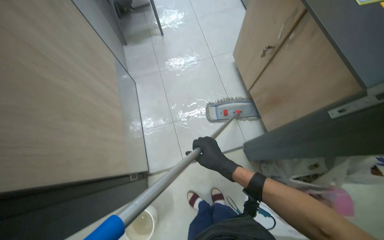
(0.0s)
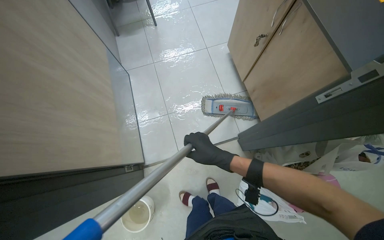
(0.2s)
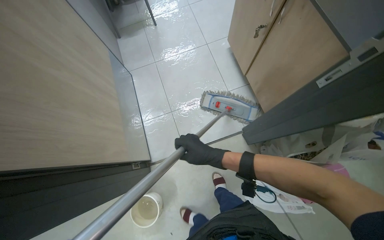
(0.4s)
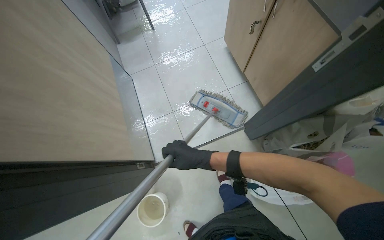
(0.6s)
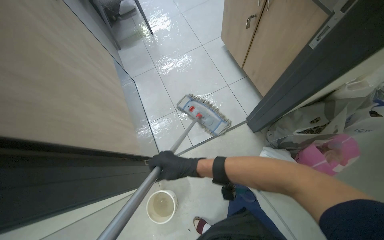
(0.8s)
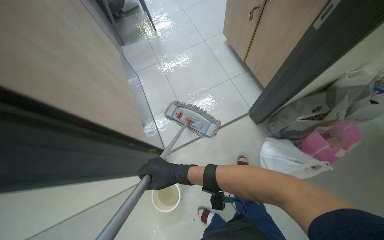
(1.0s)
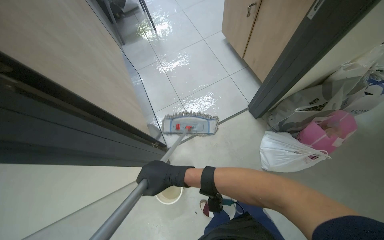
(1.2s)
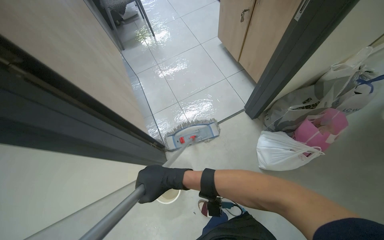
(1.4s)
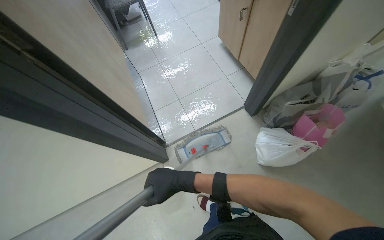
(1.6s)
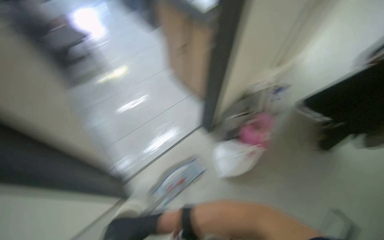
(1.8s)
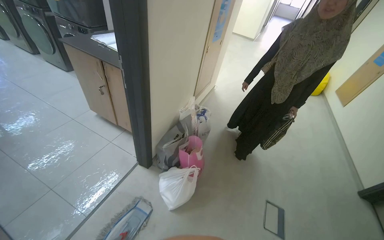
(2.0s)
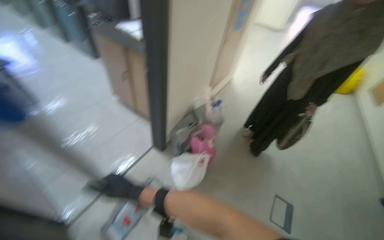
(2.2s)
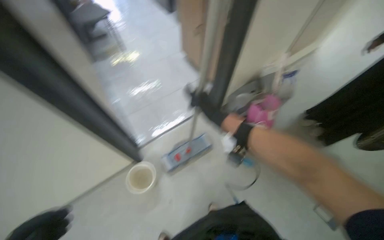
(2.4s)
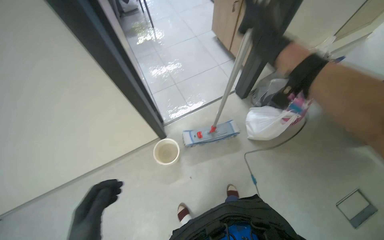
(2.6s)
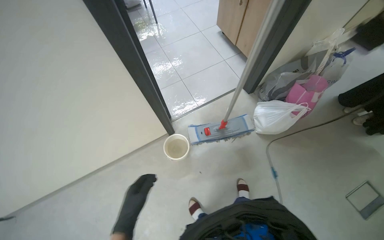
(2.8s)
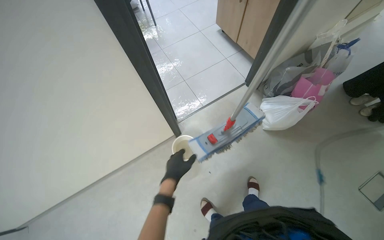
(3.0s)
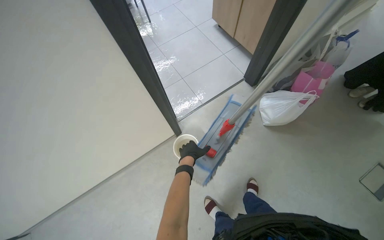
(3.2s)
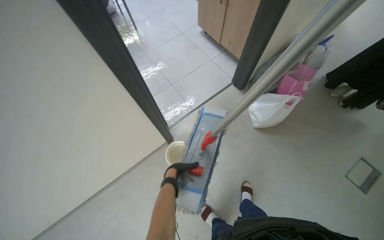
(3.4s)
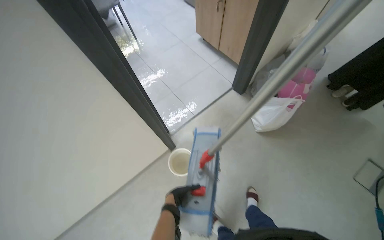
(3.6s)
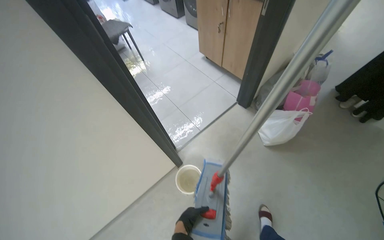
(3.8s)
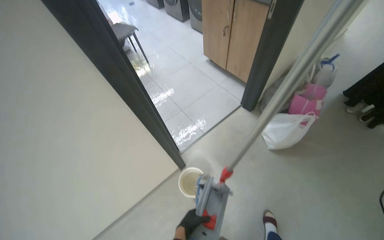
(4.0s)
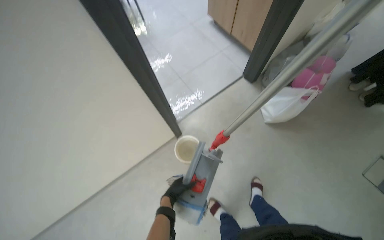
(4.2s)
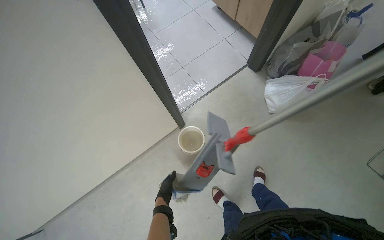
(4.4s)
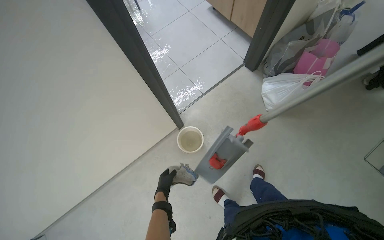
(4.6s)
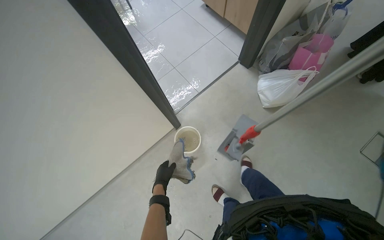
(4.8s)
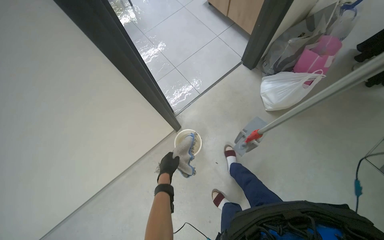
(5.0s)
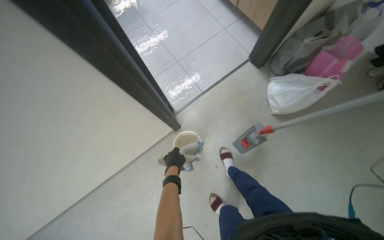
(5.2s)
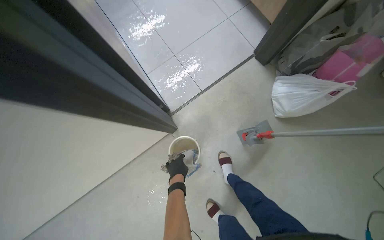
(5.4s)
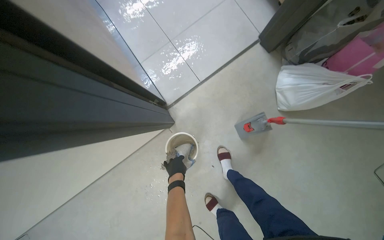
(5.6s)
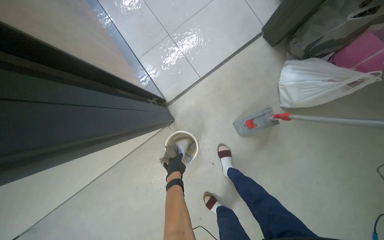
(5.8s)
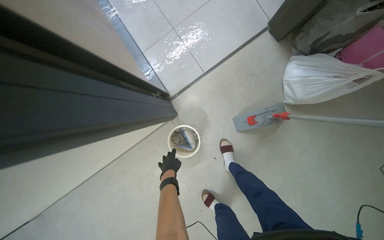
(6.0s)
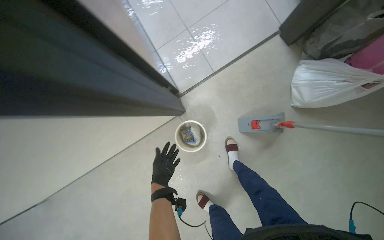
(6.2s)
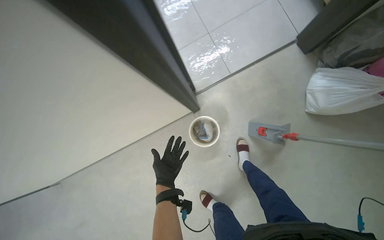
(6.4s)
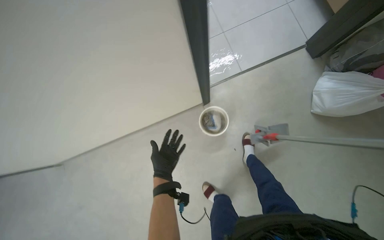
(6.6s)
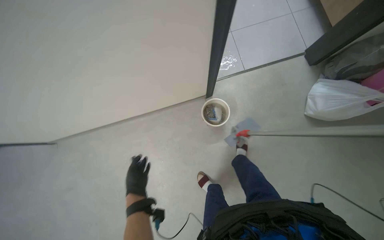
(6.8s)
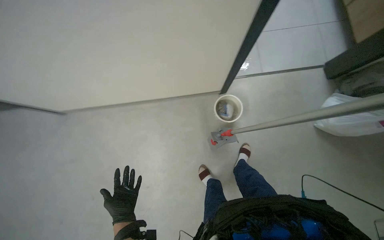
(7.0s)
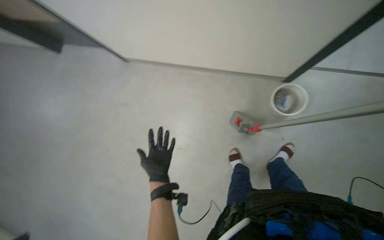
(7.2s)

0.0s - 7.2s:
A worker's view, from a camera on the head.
Job: mopping floor.
The whole recording: Mopping floor. The worker prepares the mop by wringing a cloth and attaching it, then mops the floor.
0.0s - 1.4s: The camera is carried roughly 40 cm.
1.4s - 2.8s: The camera is carried about 50 cm.
2.8s - 4.4s: The left hand moves farther from the camera, roughly 25 cm, and reaches some 15 cm up the picture, then returns.
4.4s - 5.8s: The wearer moves roughly 50 cm. The wearer looks about 20 degrees further downward.
5.8s - 7.2s: The wearer moves some 60 cm. The head rotates some 50 degrees to the left.

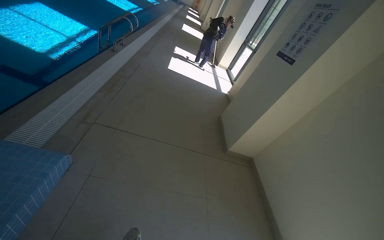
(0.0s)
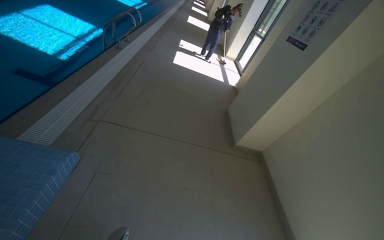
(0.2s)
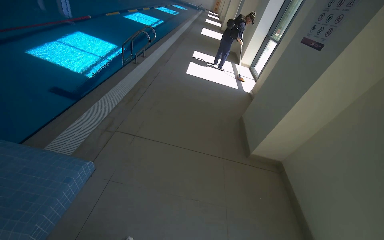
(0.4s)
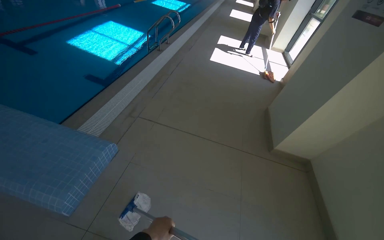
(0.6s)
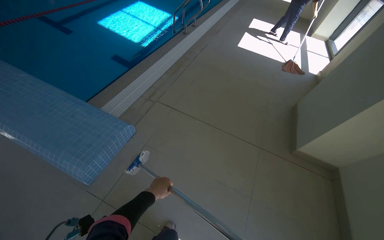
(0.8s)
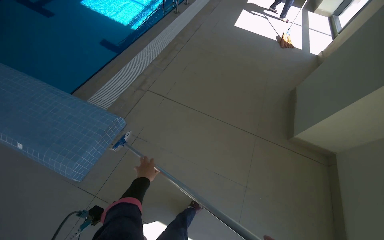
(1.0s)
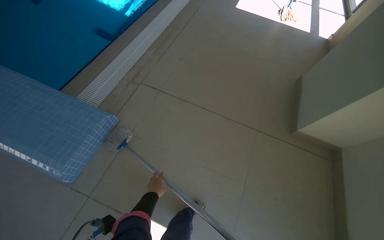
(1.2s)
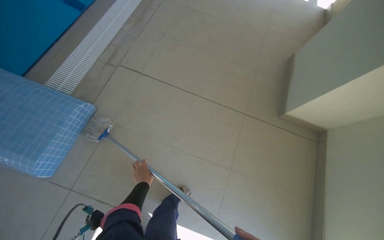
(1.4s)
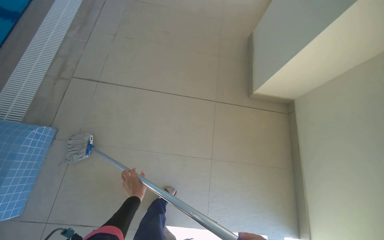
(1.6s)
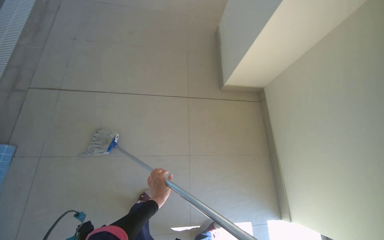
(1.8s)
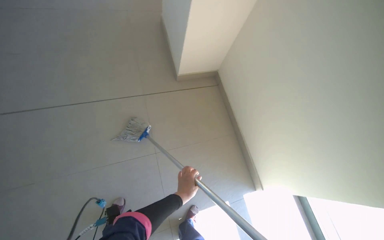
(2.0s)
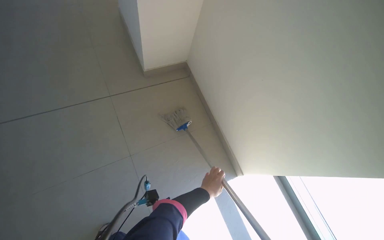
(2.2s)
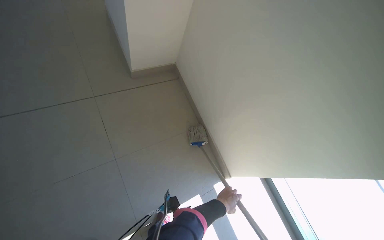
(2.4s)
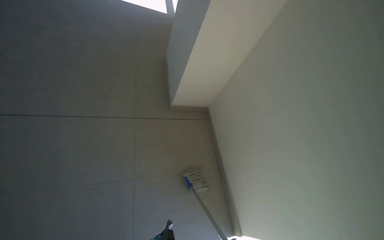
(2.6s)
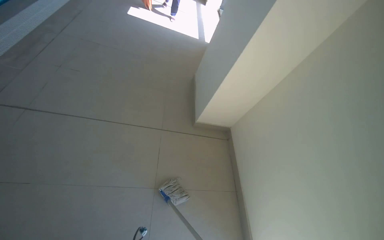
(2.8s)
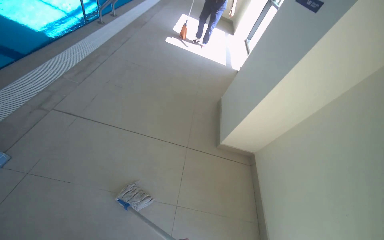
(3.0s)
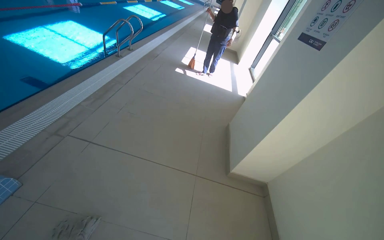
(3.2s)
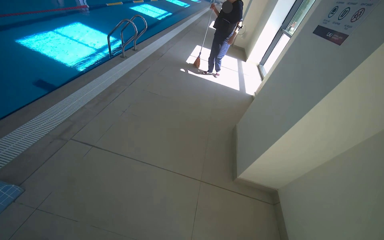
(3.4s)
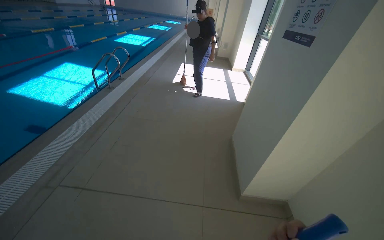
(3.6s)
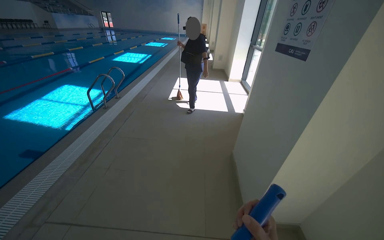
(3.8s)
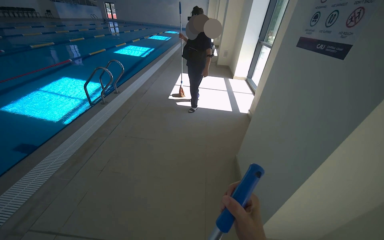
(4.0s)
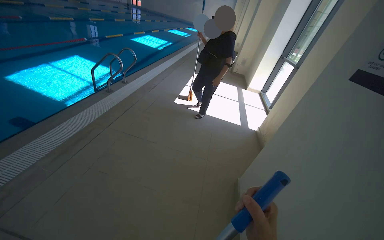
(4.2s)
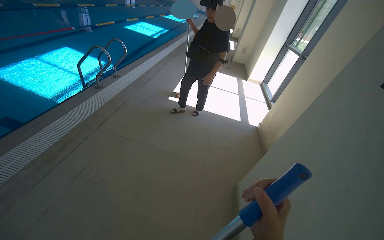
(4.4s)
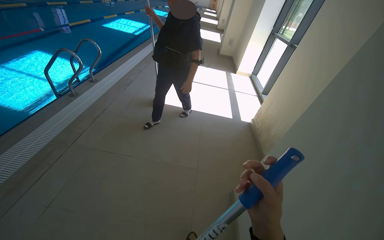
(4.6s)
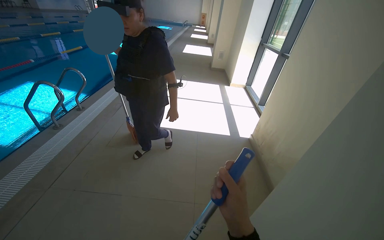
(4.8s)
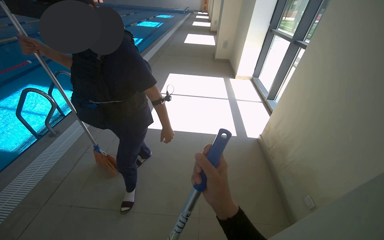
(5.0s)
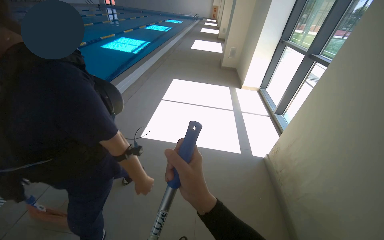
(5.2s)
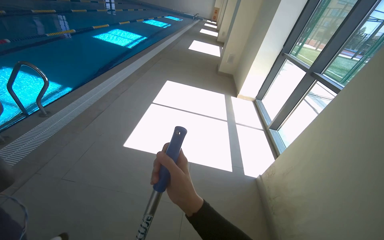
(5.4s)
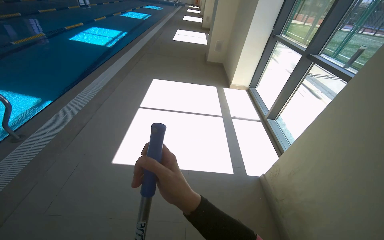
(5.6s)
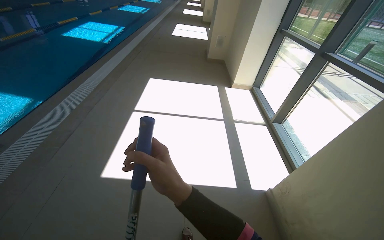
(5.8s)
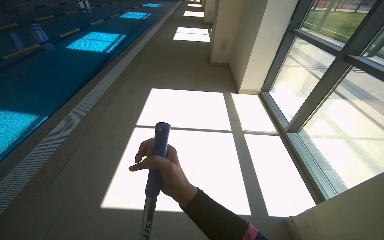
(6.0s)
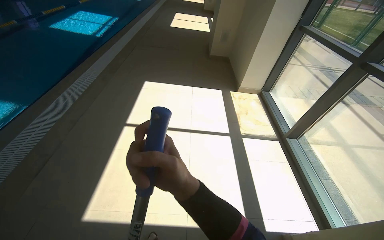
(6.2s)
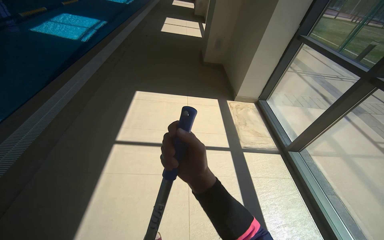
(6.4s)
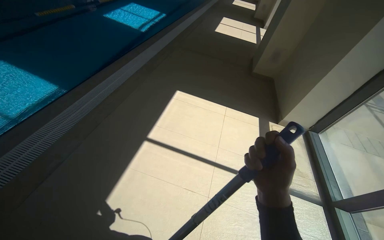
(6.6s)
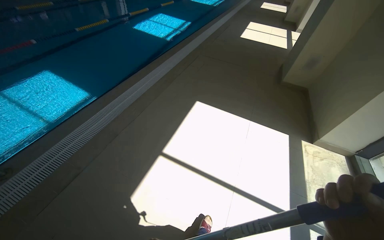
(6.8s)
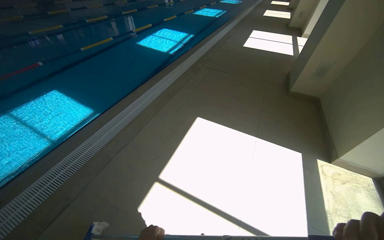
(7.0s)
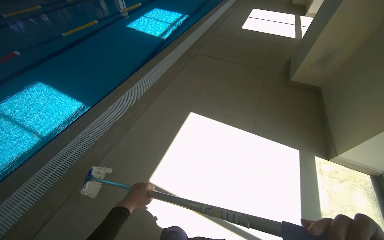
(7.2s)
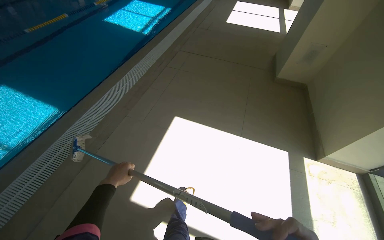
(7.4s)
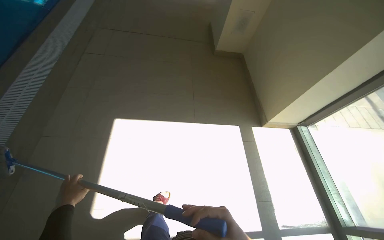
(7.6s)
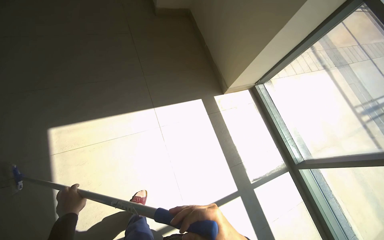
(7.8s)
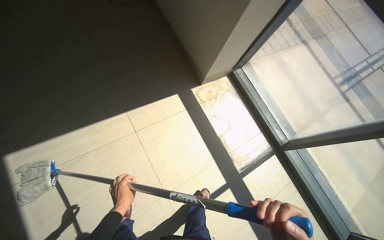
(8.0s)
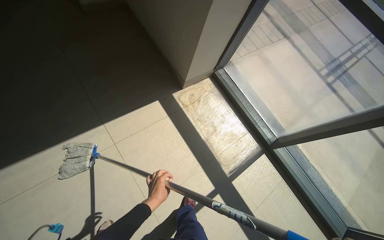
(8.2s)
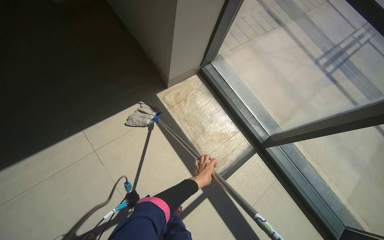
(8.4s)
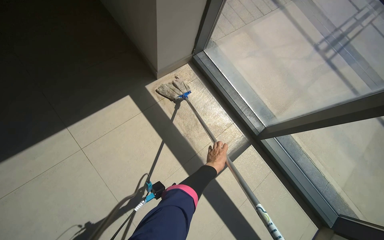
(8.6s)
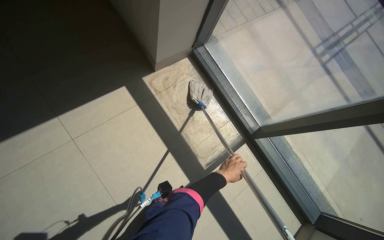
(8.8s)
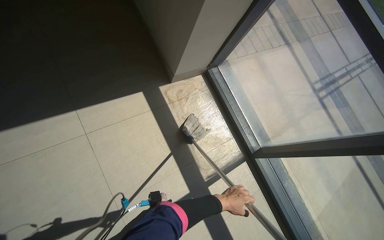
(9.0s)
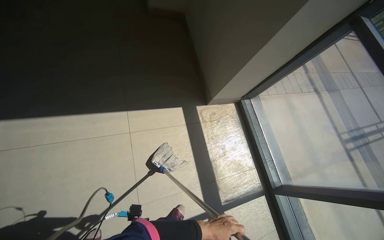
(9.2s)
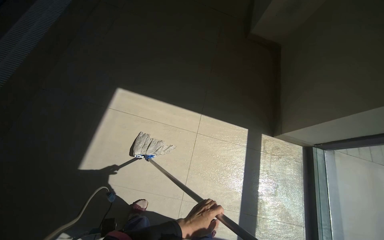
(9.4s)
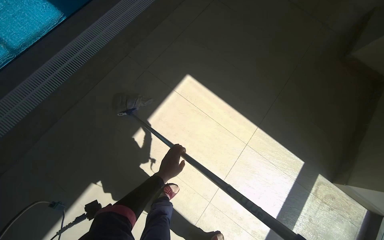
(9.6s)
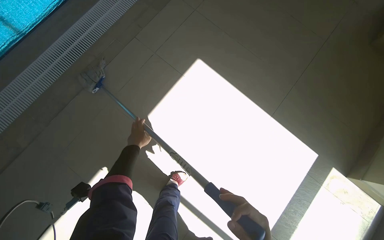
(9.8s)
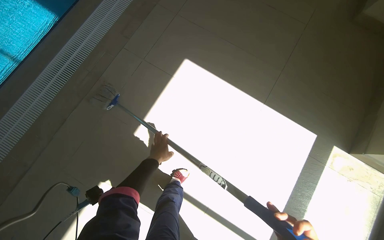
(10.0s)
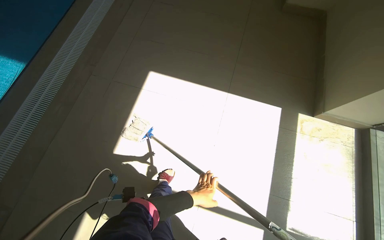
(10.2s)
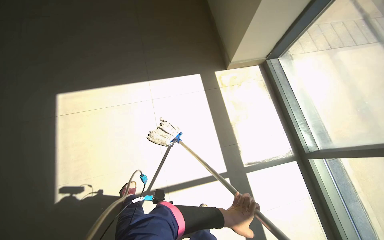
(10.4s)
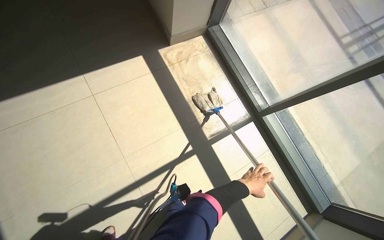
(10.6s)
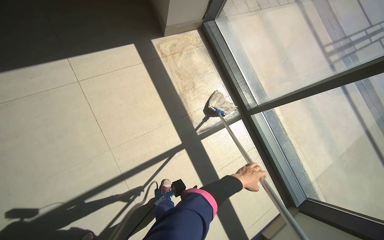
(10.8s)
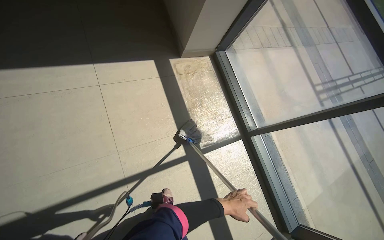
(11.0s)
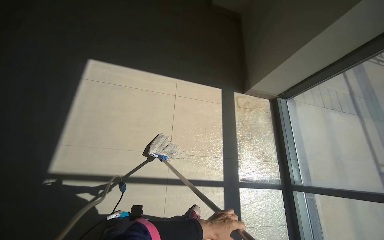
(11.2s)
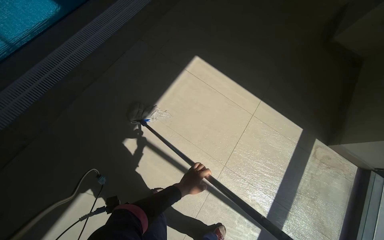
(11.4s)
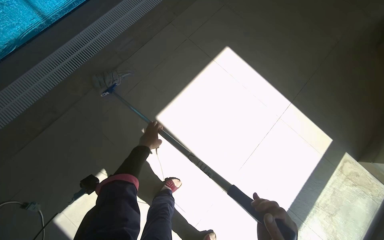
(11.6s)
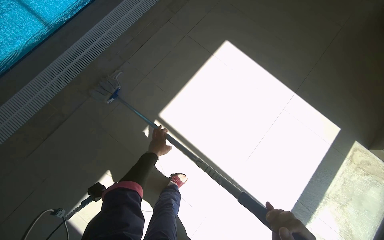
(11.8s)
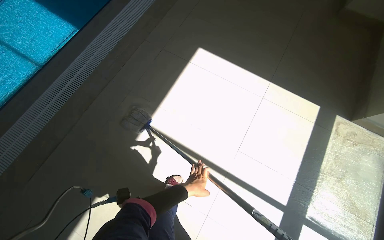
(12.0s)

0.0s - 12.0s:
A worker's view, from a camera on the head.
Job: mopping floor.
The whole recording: Mopping floor in pool area. The worker mops the tiled floor surrounding the swimming pool.
0.0s - 1.6s: The camera is carried approximately 60 cm. The view swings about 20 degrees to the left. The view tilts about 25 degrees downward.
1.6s - 3.0s: The view tips upward by about 15 degrees.
3.0s - 4.4s: The camera is carried about 1.5 m.
4.4s - 6.0s: The wearer moves approximately 2 m.
6.0s - 7.6s: The camera travels about 1.5 m. The camera pitches downward, by approximately 15 degrees.
7.6s - 9.0s: The camera is carried about 60 cm. The wearer looks approximately 30 degrees further to the right. The view tips downward by roughly 20 degrees.
9.0s - 10.4s: The camera travels some 40 cm. The camera sweeps to the left, by some 20 degrees. The view tips upward by about 15 degrees.
10.4s - 12.0s: The camera travels approximately 60 cm. The head turns to the left by roughly 40 degrees.
